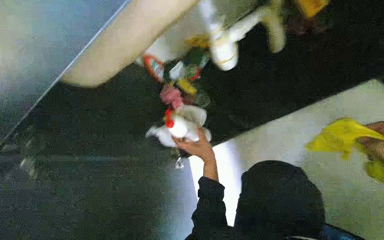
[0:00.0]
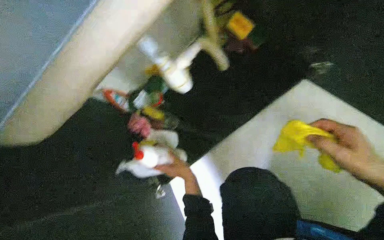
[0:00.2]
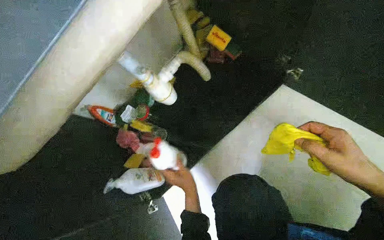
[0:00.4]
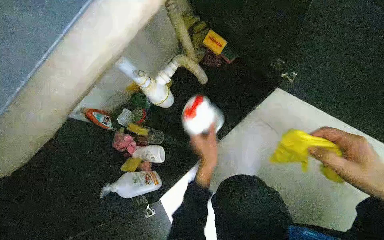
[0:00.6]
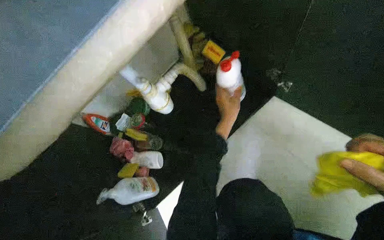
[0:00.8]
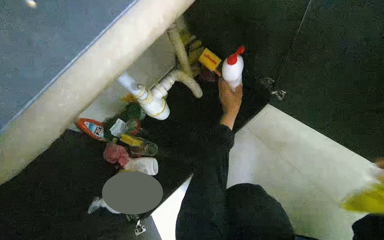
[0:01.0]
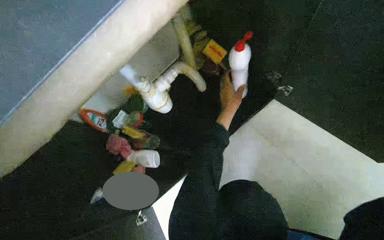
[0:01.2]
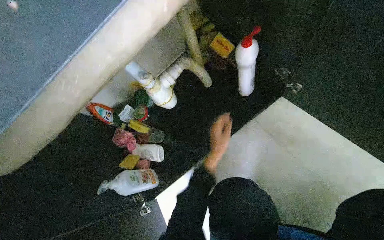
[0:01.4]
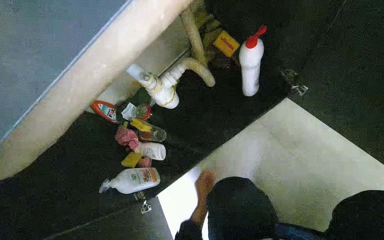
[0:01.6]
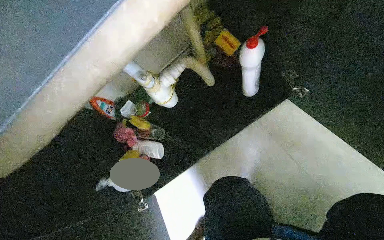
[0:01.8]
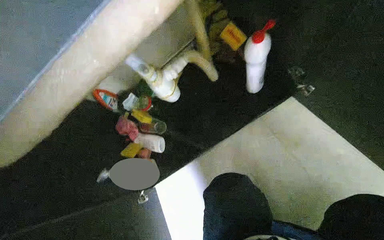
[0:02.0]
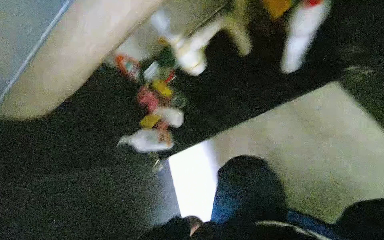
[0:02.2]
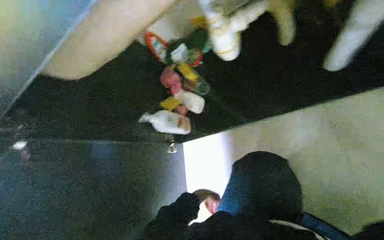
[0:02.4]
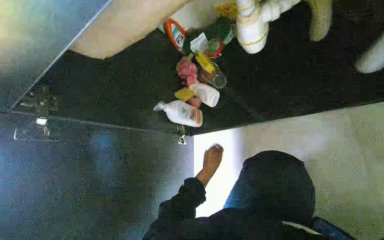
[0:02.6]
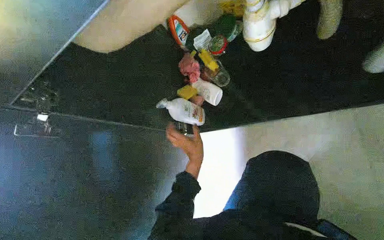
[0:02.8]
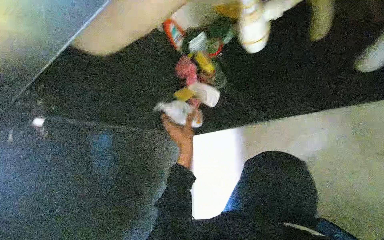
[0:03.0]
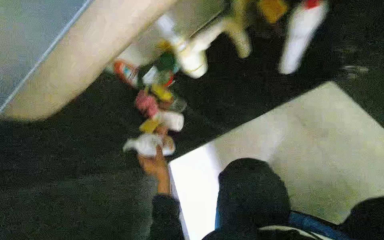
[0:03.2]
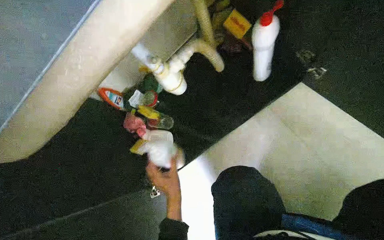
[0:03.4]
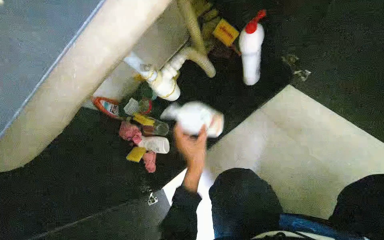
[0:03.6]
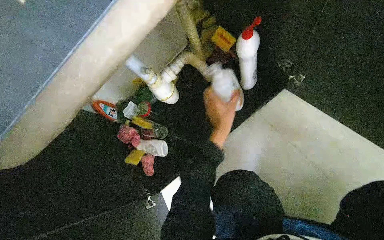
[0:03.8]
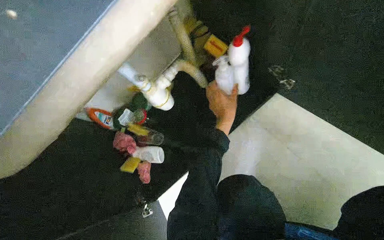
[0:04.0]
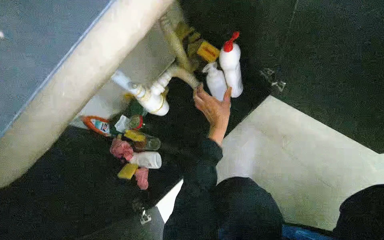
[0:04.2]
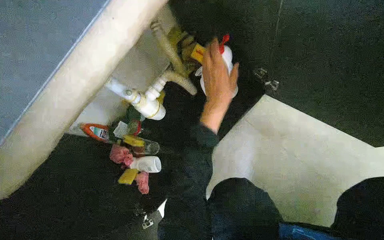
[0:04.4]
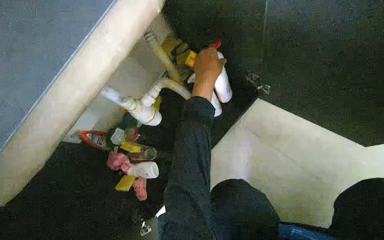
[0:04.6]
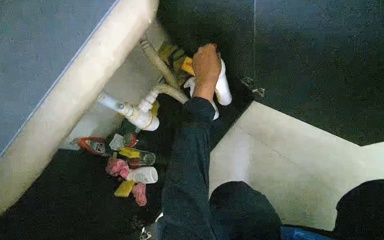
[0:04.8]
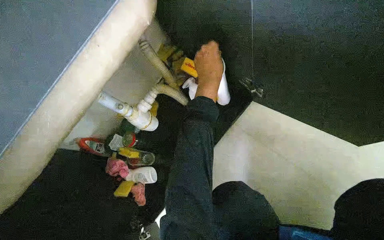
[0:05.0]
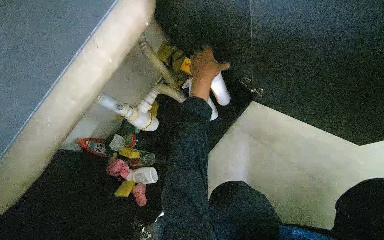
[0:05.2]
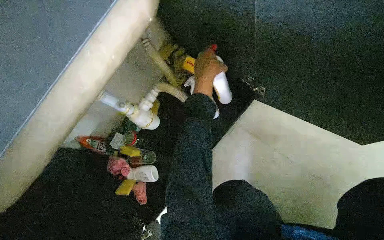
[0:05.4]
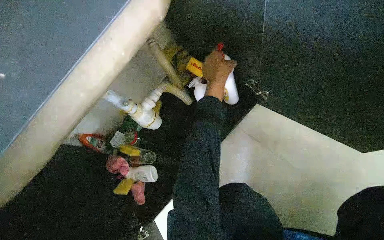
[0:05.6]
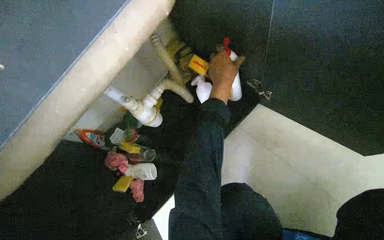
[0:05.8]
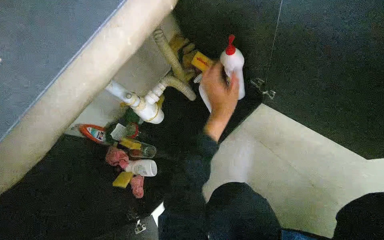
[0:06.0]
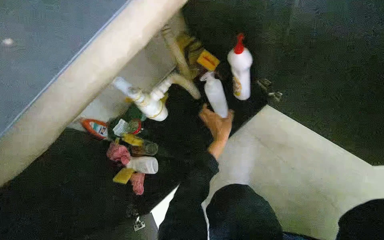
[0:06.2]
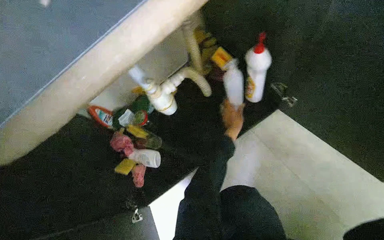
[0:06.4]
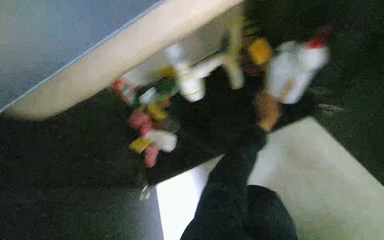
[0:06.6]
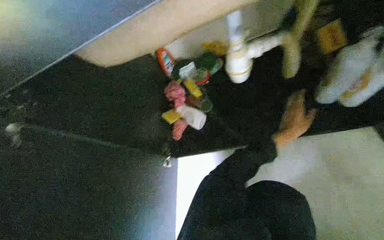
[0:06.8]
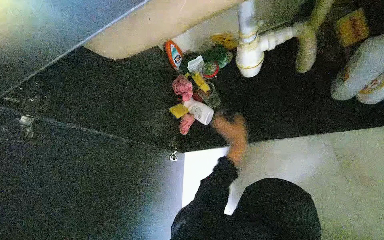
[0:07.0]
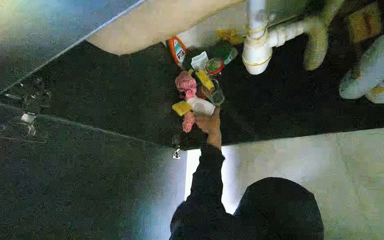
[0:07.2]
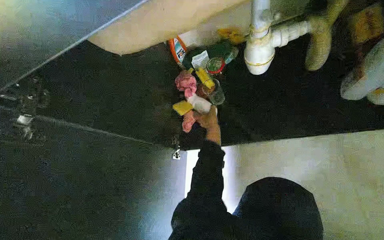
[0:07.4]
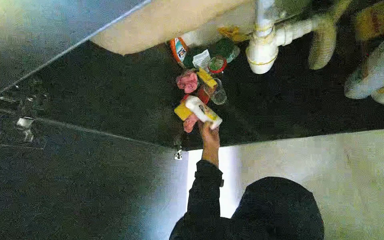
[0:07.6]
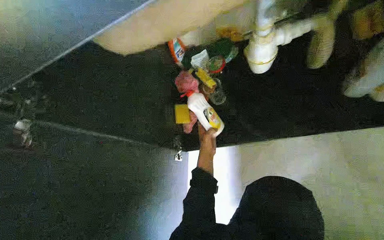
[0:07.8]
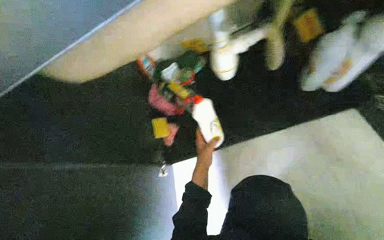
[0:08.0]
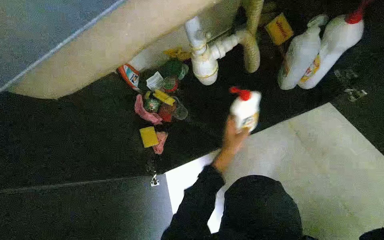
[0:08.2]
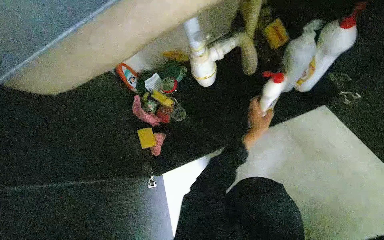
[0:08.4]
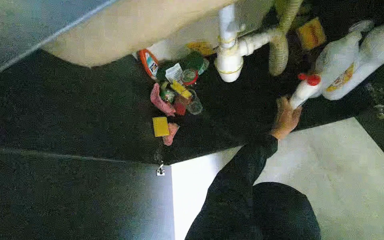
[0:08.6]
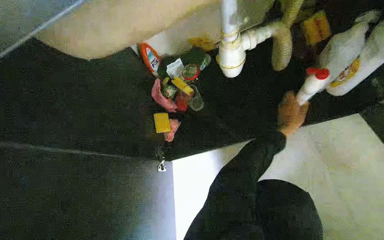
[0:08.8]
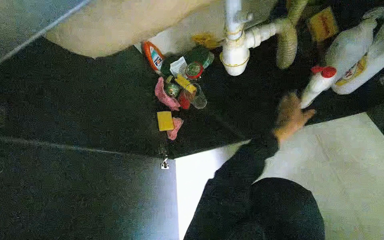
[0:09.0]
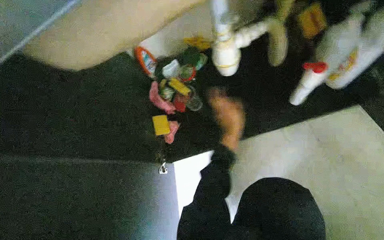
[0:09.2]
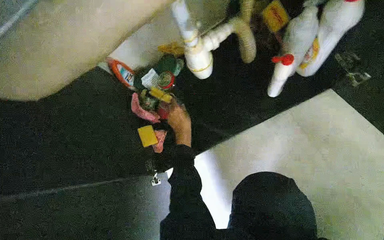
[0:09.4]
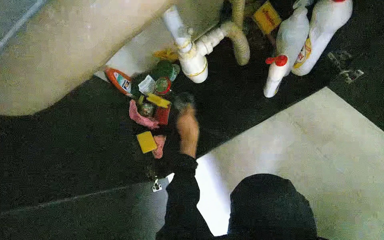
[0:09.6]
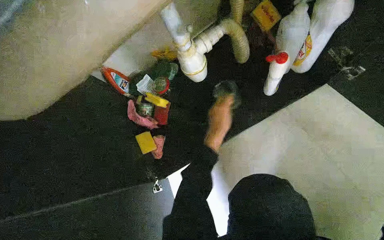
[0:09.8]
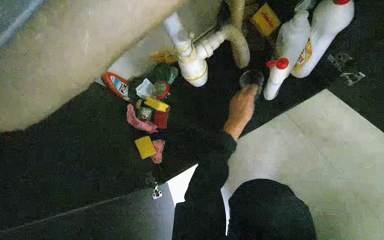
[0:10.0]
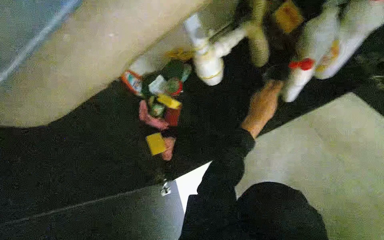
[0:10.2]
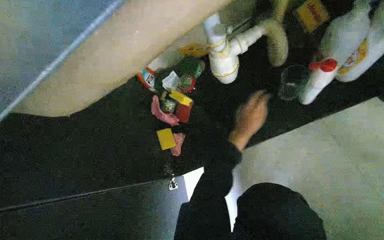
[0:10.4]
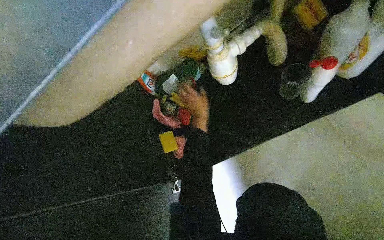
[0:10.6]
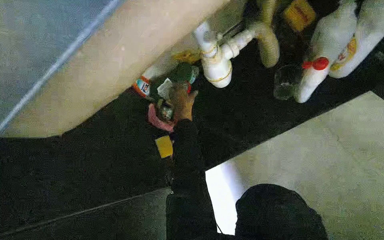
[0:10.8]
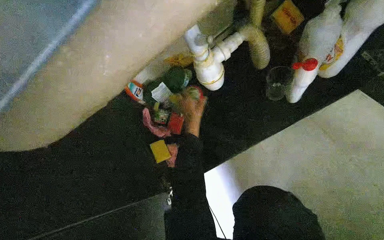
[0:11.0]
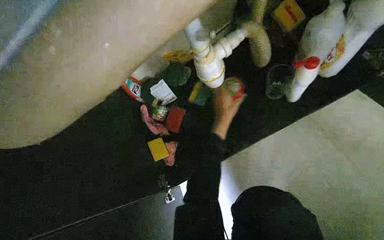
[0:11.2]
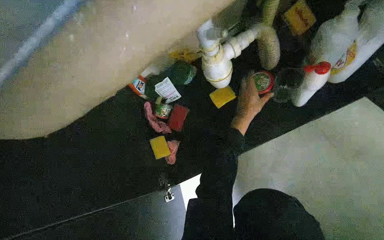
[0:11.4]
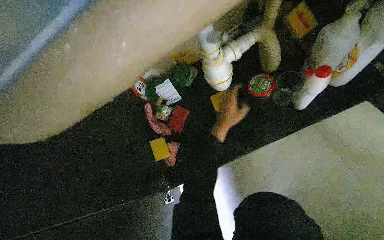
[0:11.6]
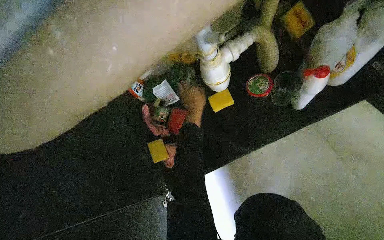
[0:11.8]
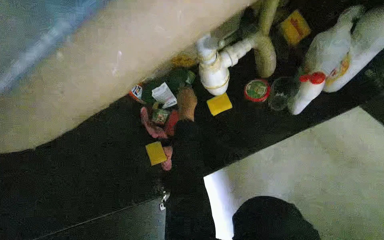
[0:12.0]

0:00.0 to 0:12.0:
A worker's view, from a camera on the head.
Job: cleaning kitchen.
The whole recording: Unloading items from under sink cabinet. The worker opens the cabinet doors and removes various cleaning supplies and kitchenware from under the sink.
0:00.0 to 0:01.6: The head rotates some 15 degrees to the right.
0:01.6 to 0:03.0: The wearer looks approximately 30 degrees further to the left. The view tips downward by some 20 degrees.
0:03.0 to 0:04.4: The head turns to the right by about 35 degrees. The view tilts some 25 degrees upward.
0:06.0 to 0:07.6: The wearer's head swings some 35 degrees to the left. The view tips downward by approximately 15 degrees.
0:07.6 to 0:09.0: The right hand shifts about 30 cm to the right and up the picture.
0:09.0 to 0:10.4: The right hand heads to the left, covering about 15 cm.
0:10.4 to 0:12.0: The right hand moves left and right over approximately 25 cm, changing direction 2 times.

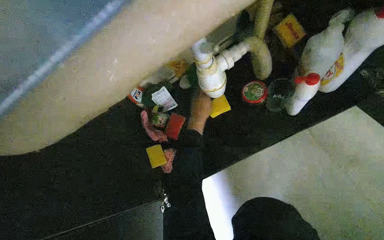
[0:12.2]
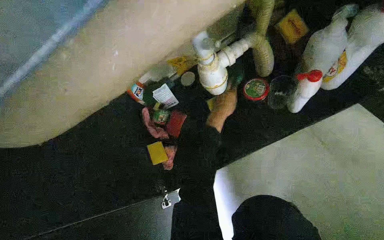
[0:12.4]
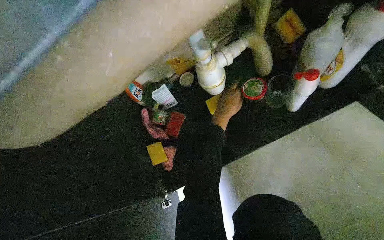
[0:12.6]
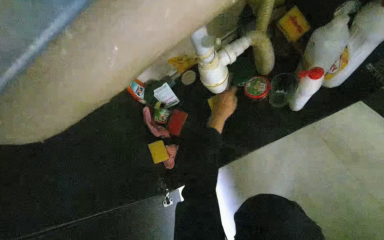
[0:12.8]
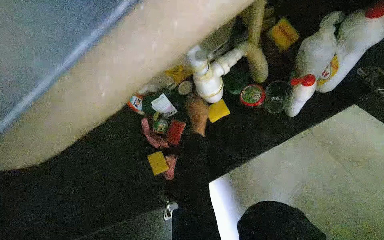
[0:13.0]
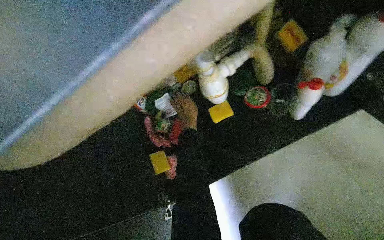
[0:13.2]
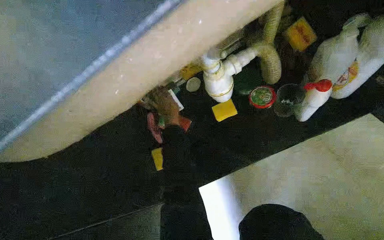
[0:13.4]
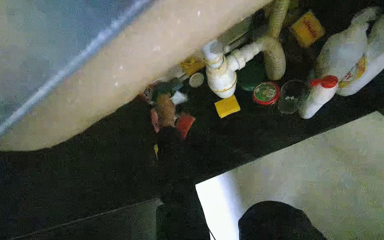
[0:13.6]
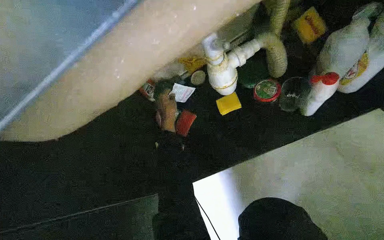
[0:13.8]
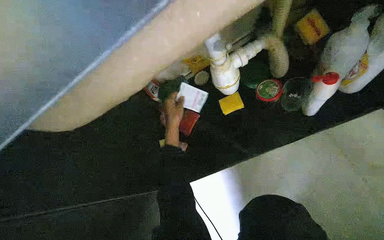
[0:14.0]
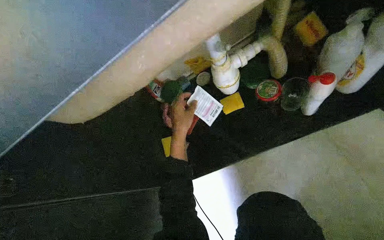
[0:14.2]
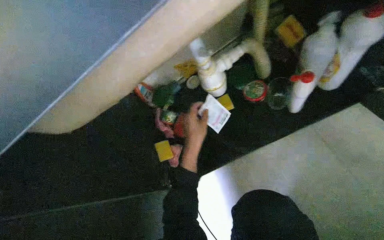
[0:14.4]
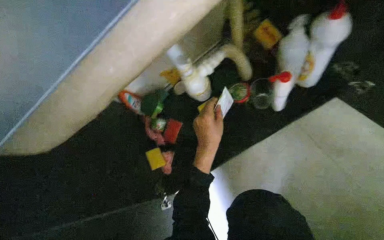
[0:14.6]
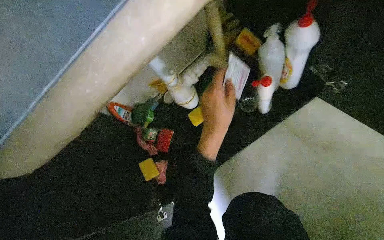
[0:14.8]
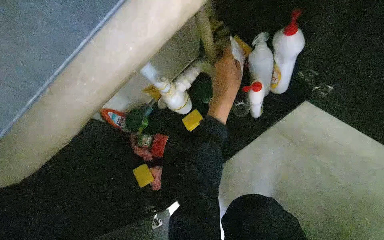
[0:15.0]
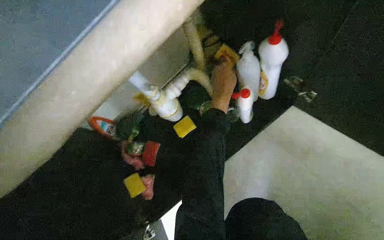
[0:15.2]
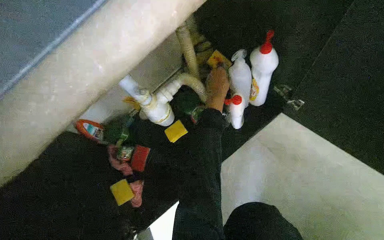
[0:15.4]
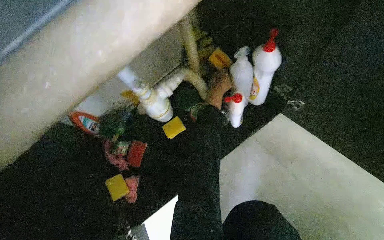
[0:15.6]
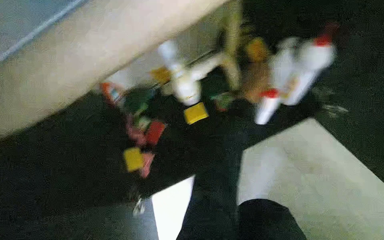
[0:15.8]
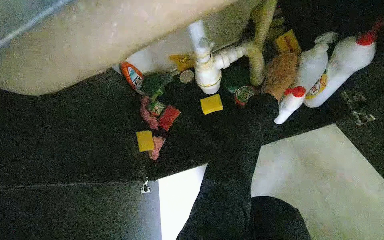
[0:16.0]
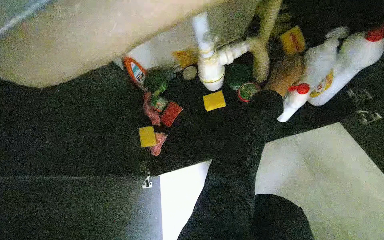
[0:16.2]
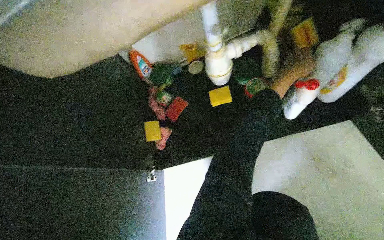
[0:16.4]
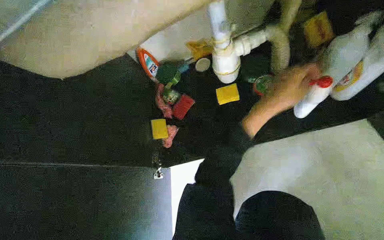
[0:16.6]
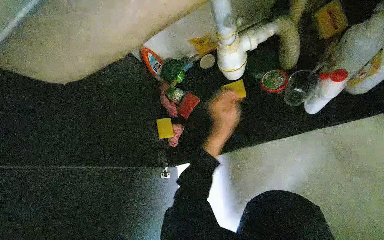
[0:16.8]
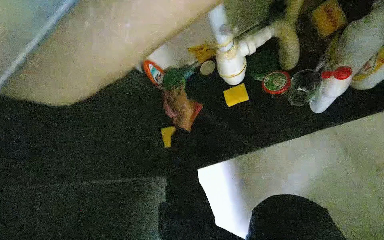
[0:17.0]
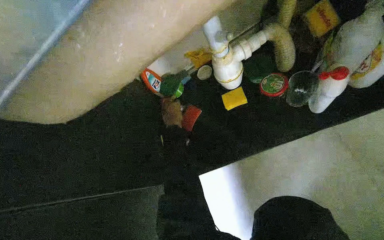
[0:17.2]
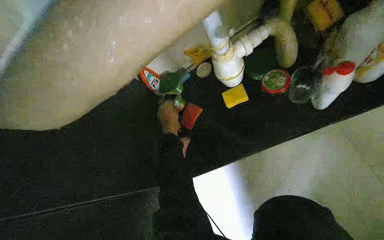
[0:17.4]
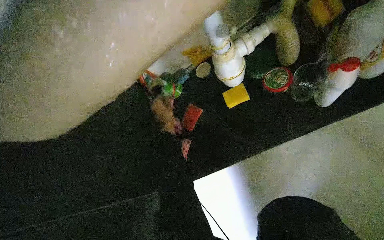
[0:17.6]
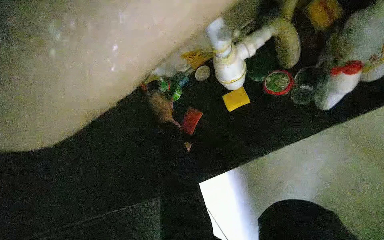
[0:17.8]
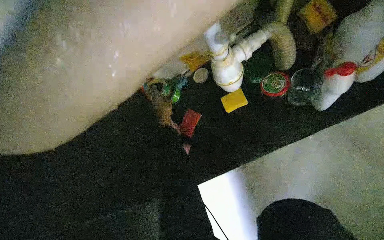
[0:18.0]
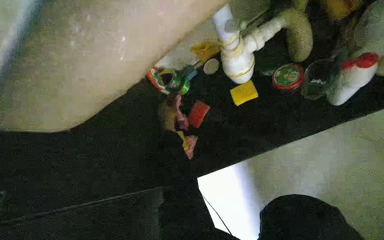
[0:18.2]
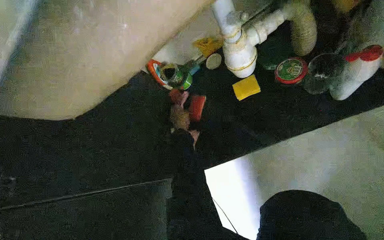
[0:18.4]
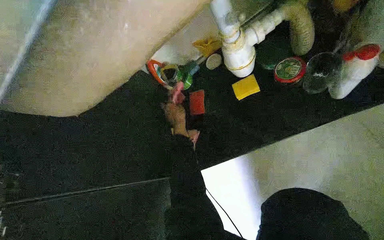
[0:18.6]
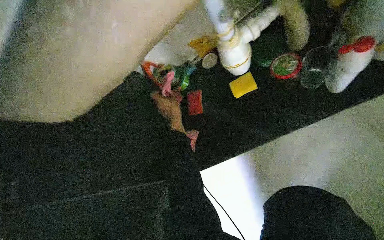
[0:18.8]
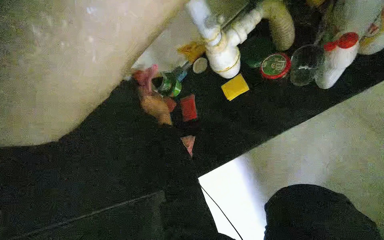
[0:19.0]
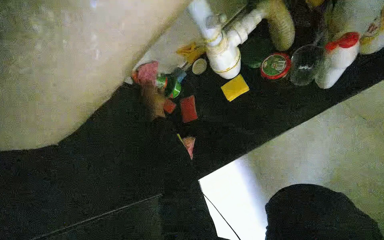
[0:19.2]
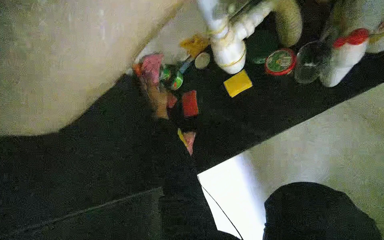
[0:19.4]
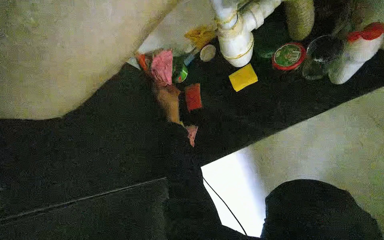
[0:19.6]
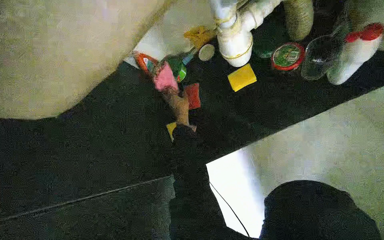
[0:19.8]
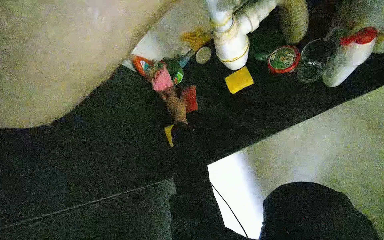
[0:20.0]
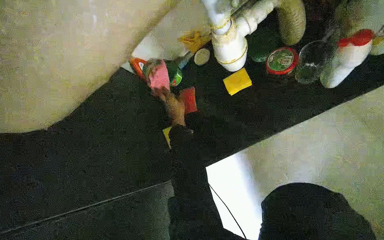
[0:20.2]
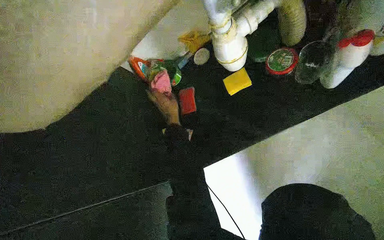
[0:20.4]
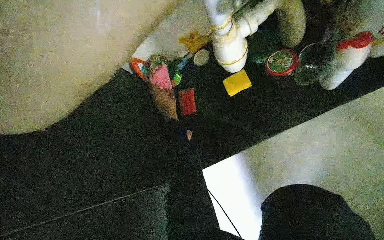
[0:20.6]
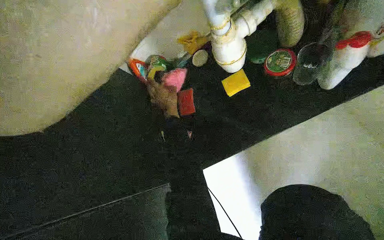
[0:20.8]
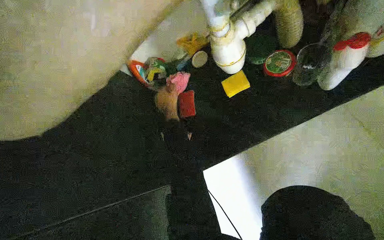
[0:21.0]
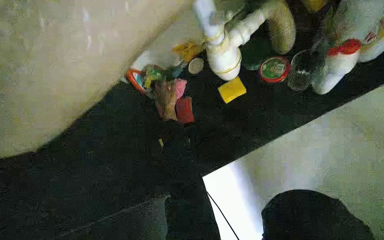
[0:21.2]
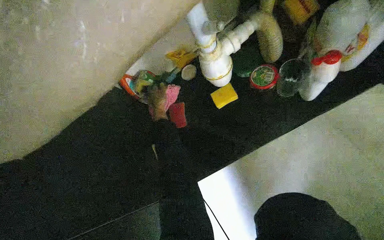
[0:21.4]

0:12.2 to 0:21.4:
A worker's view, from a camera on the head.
Job: cleaning kitchen.
The whole recording: Unloading items from under sink cabinet. The worker opens the cabinet doors and removes various cleaning supplies and kitchenware from under the sink.
0:15.2 to 0:16.8: The wearer looks some 25 degrees further to the left.
